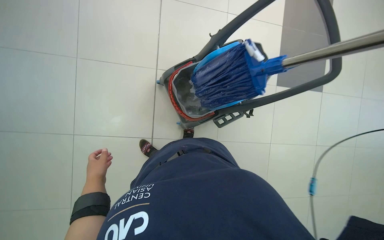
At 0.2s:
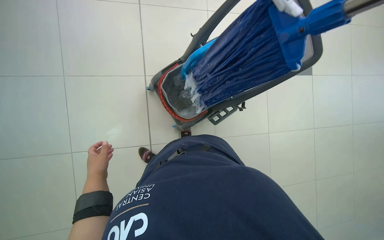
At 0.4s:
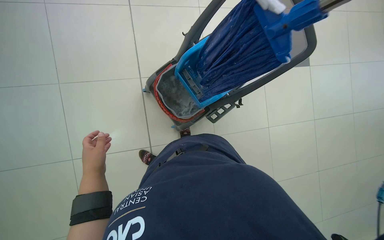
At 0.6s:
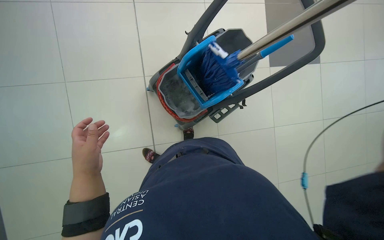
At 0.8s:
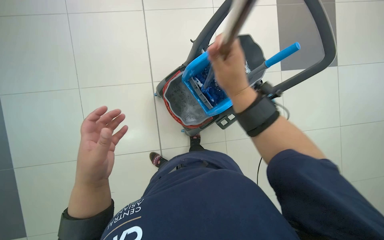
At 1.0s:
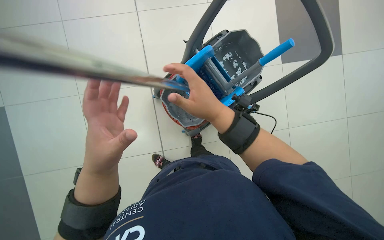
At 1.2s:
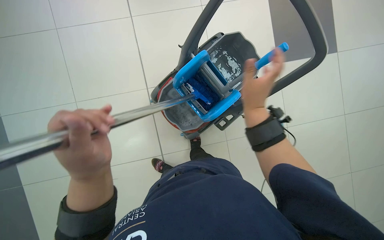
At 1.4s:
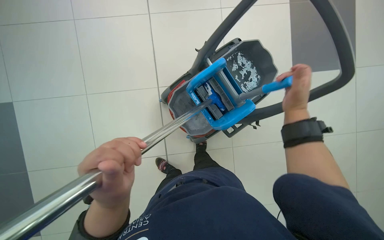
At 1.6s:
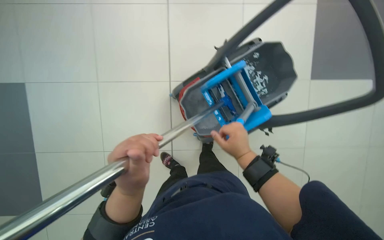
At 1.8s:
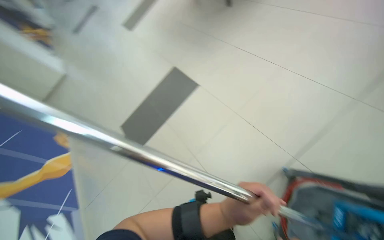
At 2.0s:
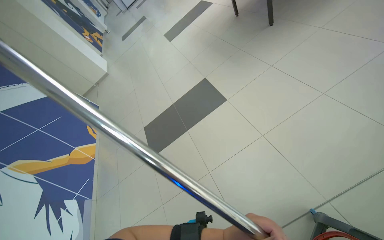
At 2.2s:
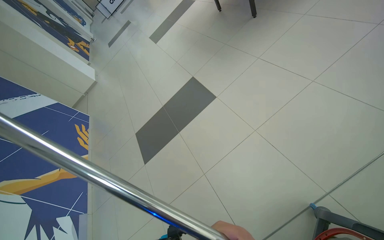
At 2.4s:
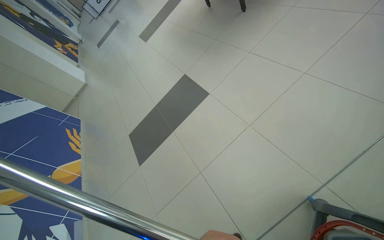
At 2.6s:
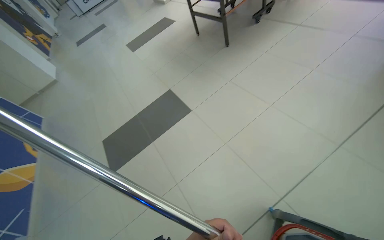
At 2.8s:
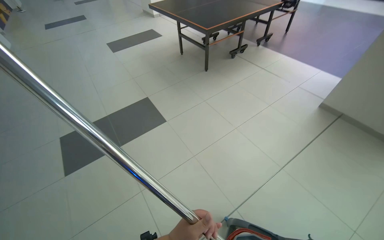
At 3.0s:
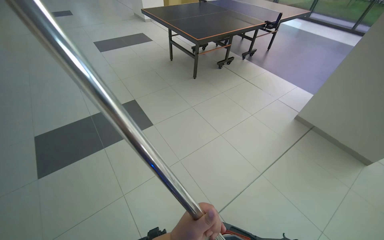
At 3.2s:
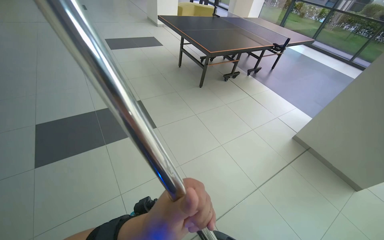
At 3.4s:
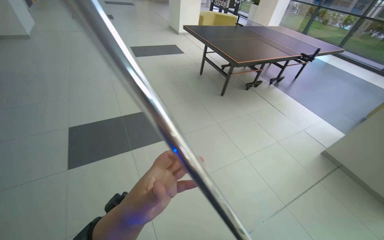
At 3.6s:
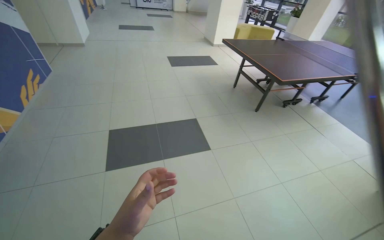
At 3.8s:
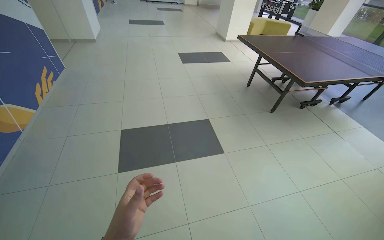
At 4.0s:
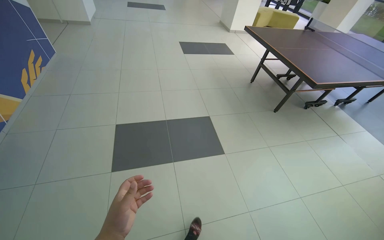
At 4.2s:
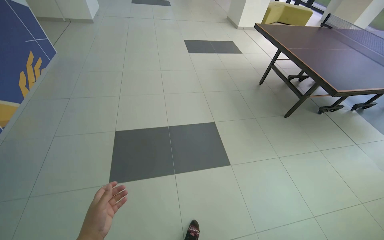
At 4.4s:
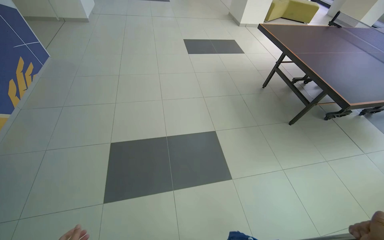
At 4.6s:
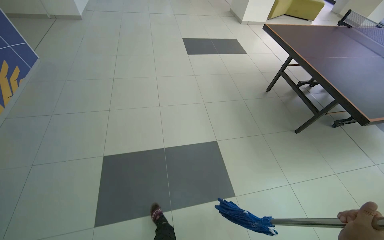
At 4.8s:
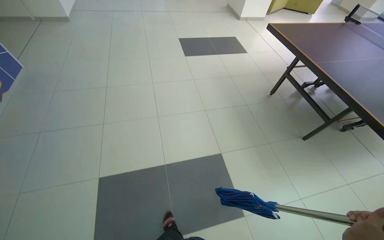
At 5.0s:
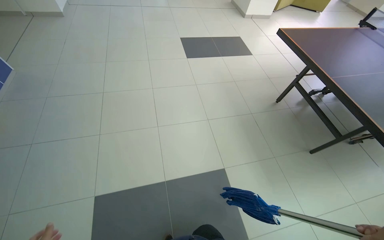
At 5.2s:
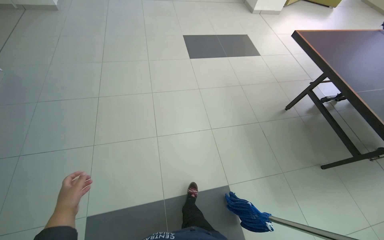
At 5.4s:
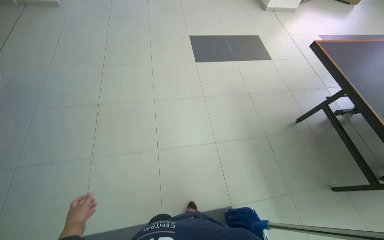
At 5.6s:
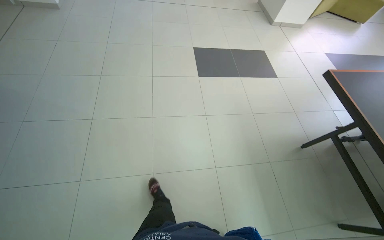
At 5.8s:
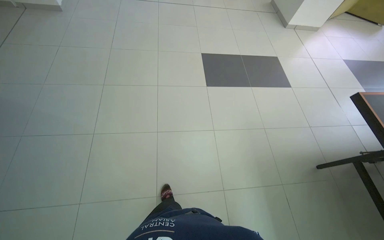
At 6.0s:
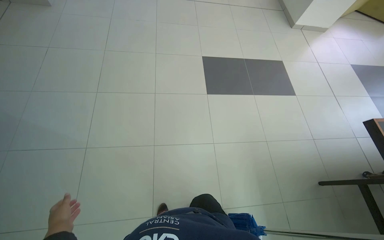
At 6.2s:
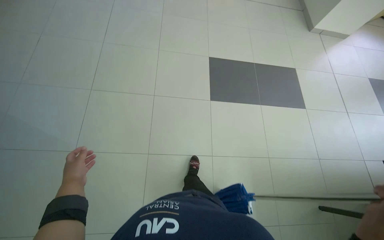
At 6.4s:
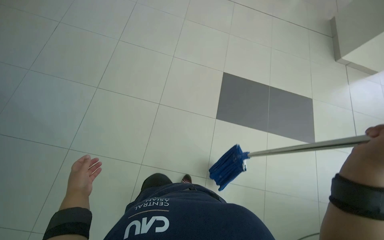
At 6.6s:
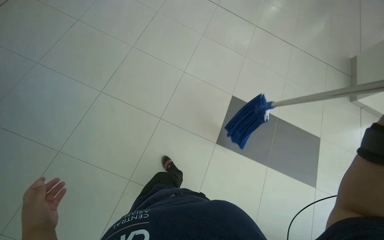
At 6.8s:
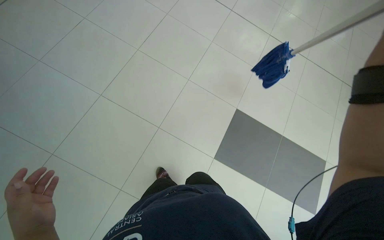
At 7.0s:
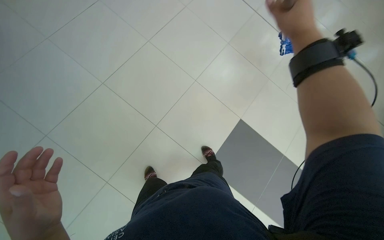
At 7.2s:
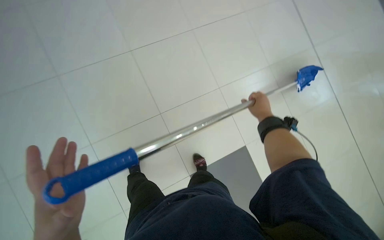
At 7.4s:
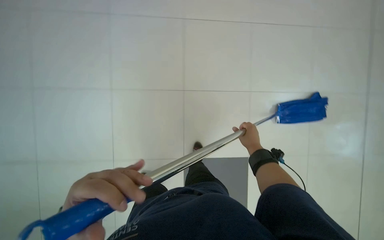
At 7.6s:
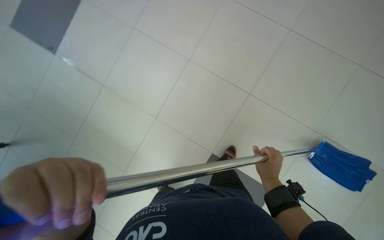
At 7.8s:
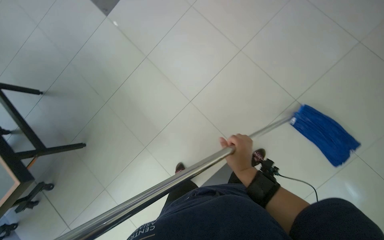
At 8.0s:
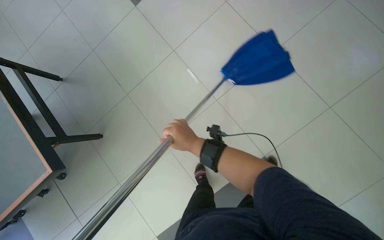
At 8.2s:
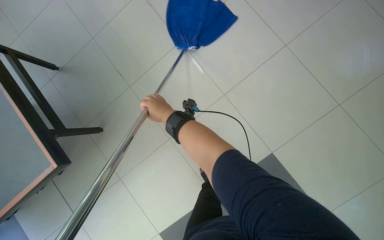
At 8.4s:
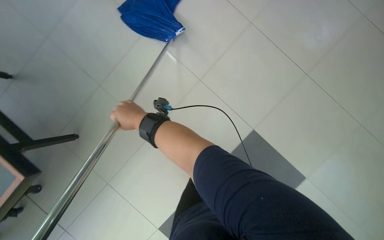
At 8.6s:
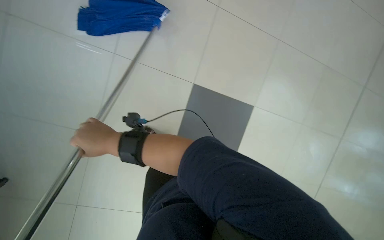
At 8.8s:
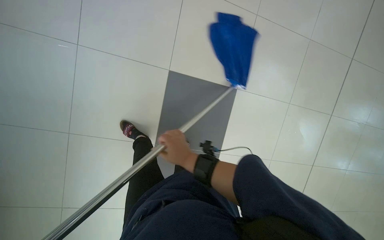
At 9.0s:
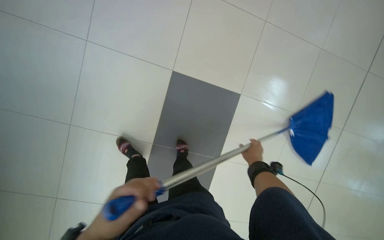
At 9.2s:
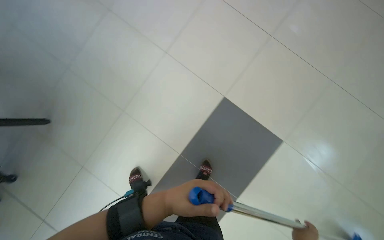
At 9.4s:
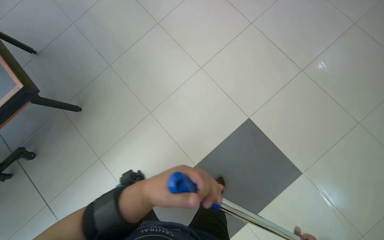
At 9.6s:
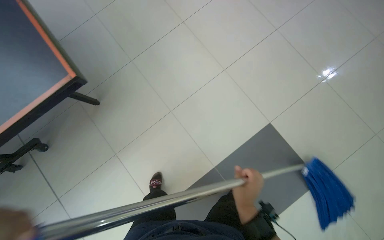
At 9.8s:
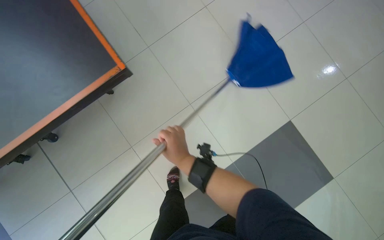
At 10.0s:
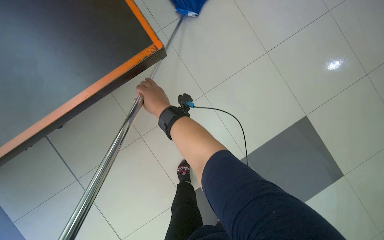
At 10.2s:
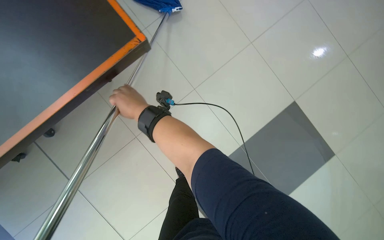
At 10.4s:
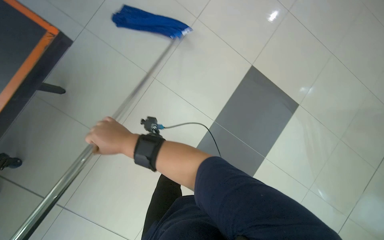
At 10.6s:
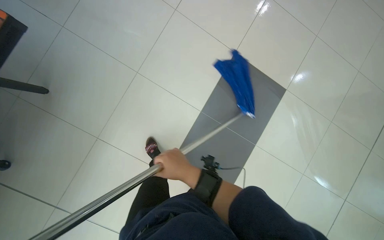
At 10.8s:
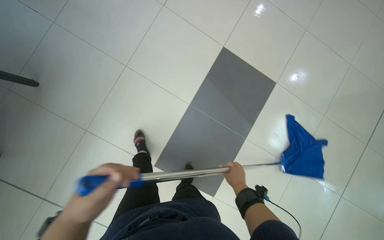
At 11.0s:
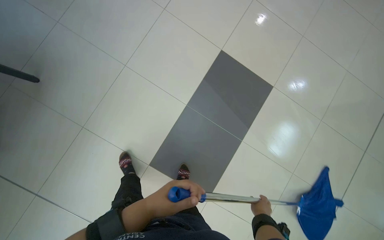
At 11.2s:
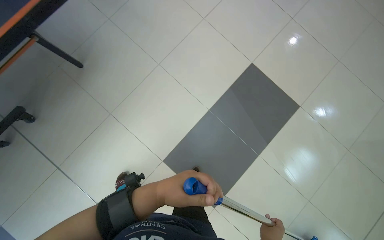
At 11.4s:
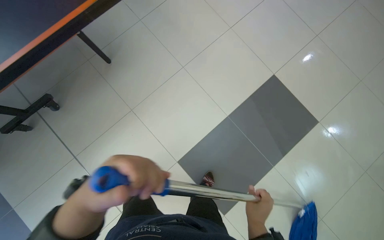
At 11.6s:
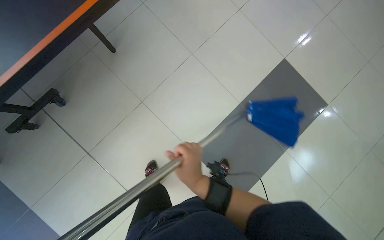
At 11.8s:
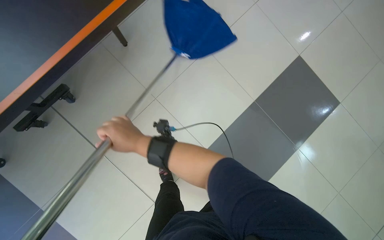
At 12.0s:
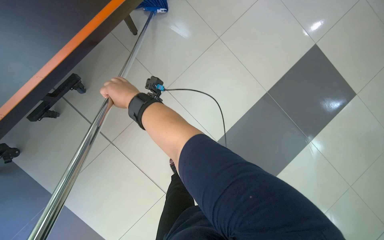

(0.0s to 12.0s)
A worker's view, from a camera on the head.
Job: mopping floor.
The whole recording: Mopping tiled floor with flat mop. The worker mops the tiled floor with a string mop, periodically dipping and wringing it in the bucket.
0.0s - 1.6s: The left hand is displaced nearer to the camera and to the right by some 25 cm.
3.0s - 4.4s: The wearer moves roughly 90 cm. The wearer looks some 25 degrees further to the left.
4.4s - 6.0s: The camera is carried about 2 m. The camera pitches downward, by approximately 15 degrees.
6.0s - 7.6s: The head travels approximately 60 cm. The scene turns approximately 40 degrees clockwise in the picture.
7.6s - 9.0s: The right hand heads farther from the camera, covering approximately 10 cm, and goes to the left and returns, approximately 60 cm each way.
9.0s - 10.4s: The head travels to the left, roughly 60 cm.
10.4s - 12.0s: The wearer moves roughly 40 cm.

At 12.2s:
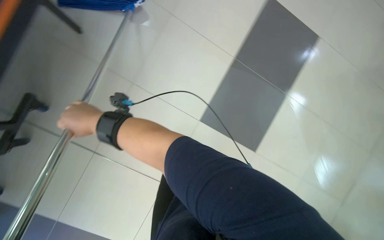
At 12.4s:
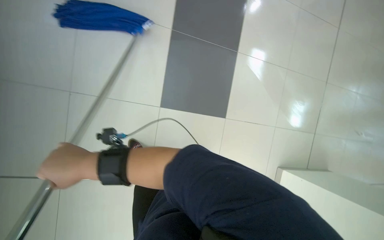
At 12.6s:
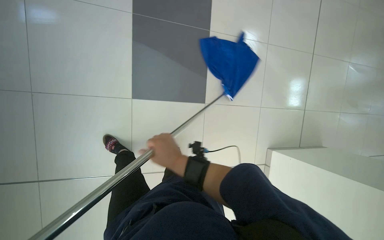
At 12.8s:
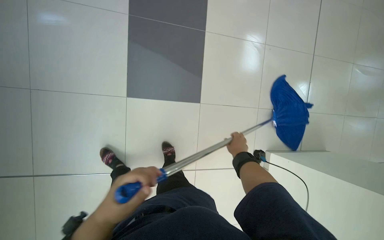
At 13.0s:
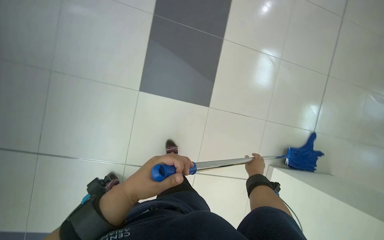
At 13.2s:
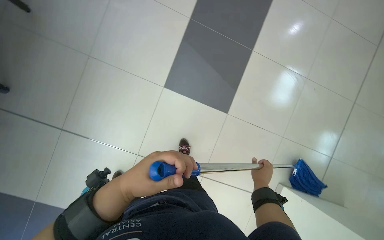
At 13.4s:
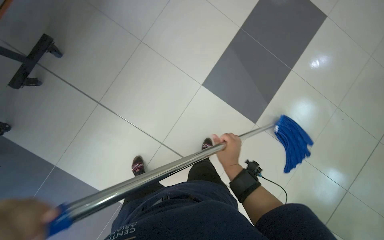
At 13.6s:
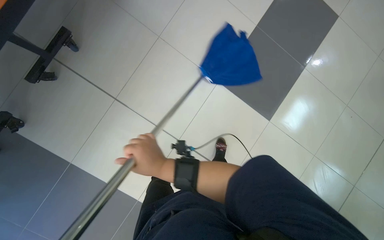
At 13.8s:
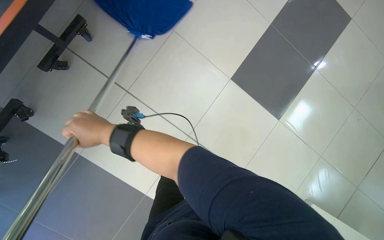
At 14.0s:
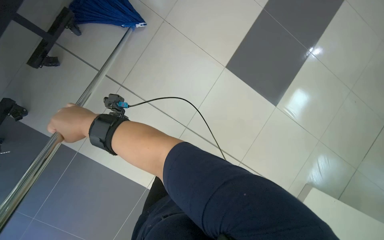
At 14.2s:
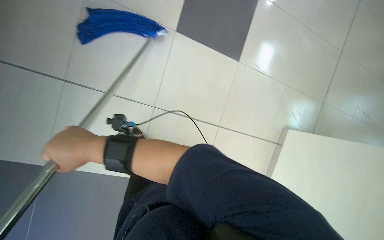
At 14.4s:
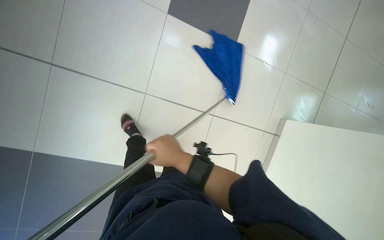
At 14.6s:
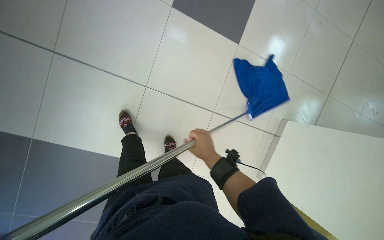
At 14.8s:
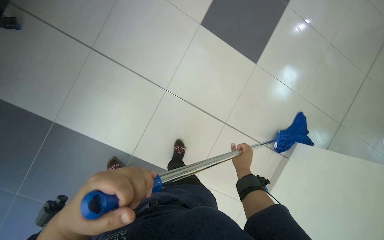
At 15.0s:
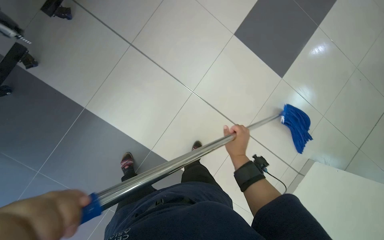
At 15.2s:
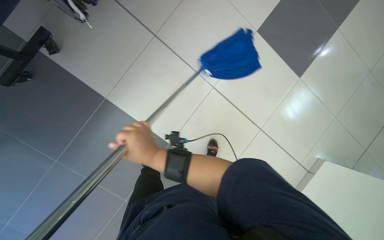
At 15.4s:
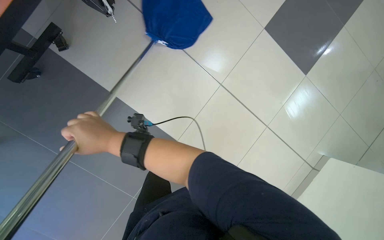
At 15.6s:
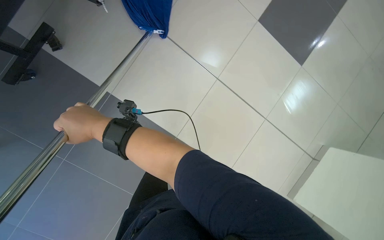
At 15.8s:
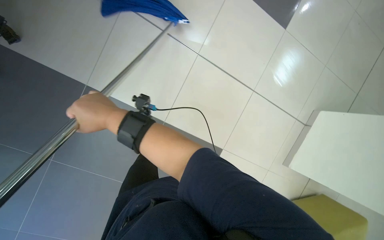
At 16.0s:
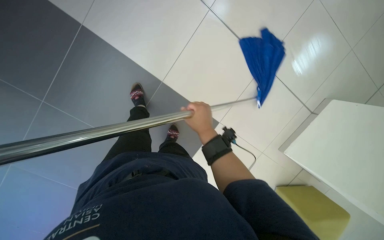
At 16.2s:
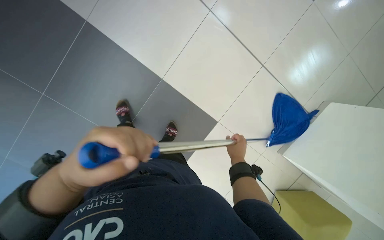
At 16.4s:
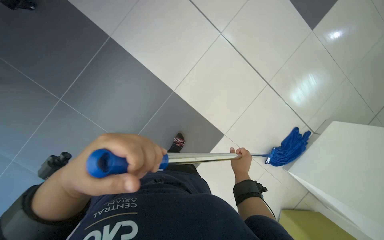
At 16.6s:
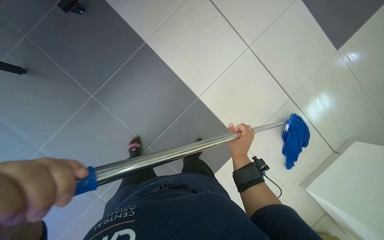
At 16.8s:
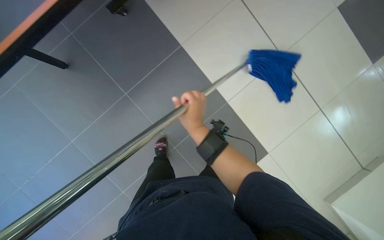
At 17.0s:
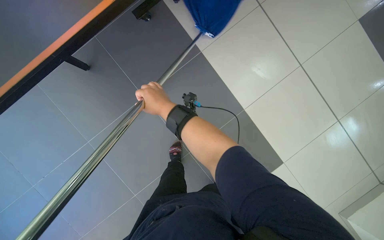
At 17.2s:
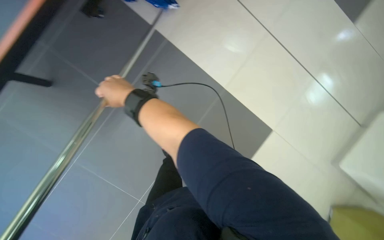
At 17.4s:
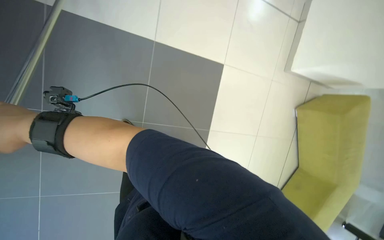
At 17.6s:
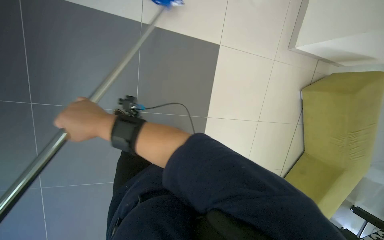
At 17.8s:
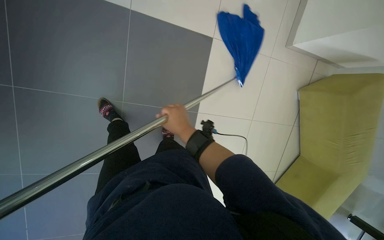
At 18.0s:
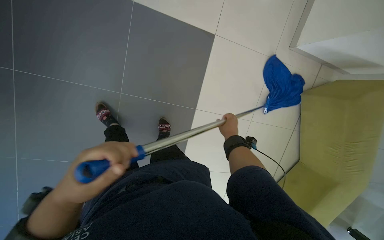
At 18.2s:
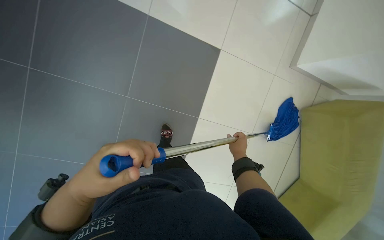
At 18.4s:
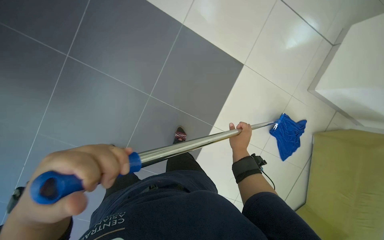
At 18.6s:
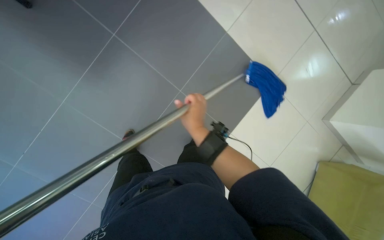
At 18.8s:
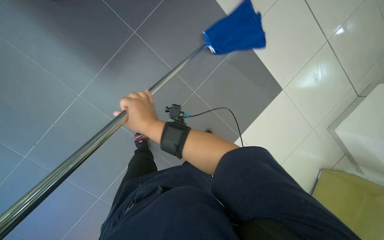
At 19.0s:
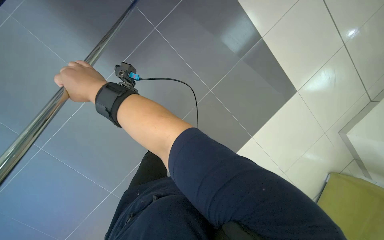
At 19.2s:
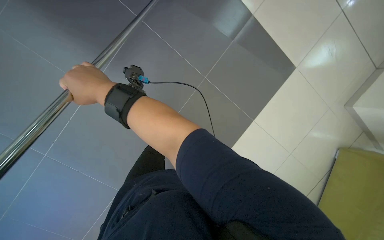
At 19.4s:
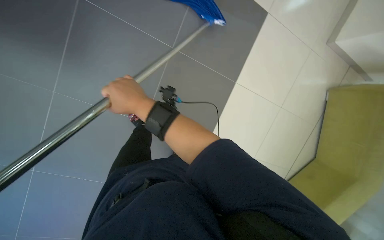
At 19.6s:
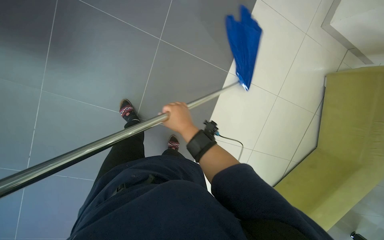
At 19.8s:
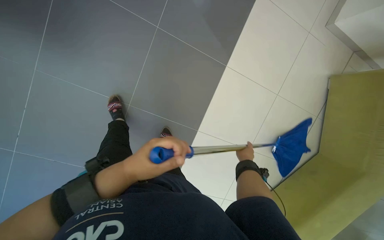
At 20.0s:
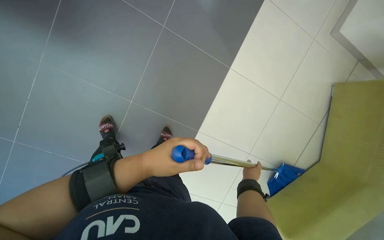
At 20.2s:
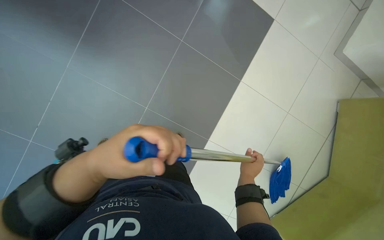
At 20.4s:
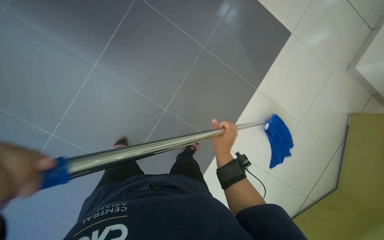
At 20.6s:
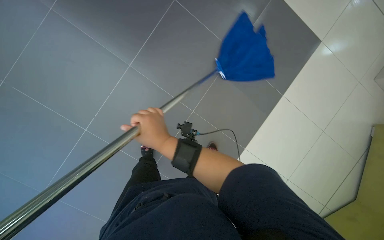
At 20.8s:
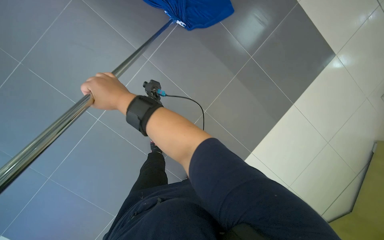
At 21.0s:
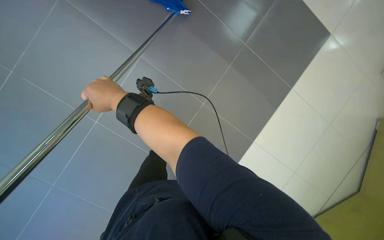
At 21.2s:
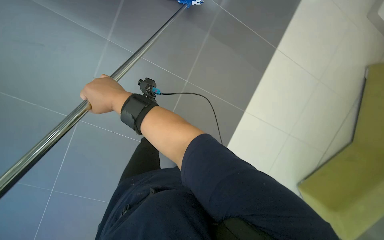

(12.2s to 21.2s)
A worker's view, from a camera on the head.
Job: mopping floor.
The whole recording: Mopping tiled floor with flat mop. The worker mops the tiled floor with a string mop, periodically dipping and wringing it in the bucket.
15.2s - 16.6s: The right hand heads to the right, covering roughly 10 cm.
